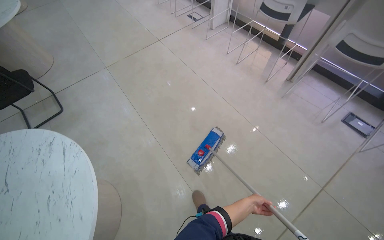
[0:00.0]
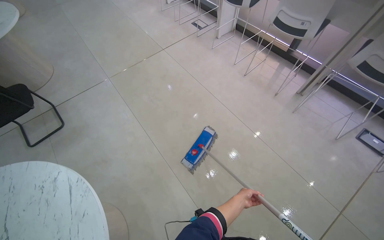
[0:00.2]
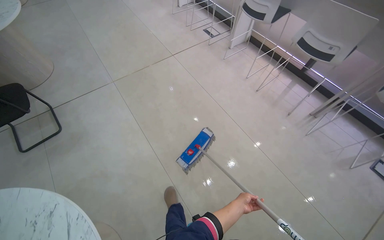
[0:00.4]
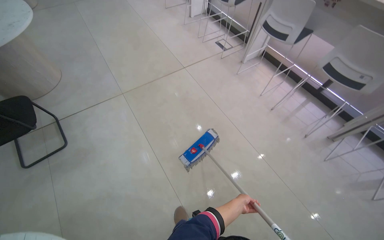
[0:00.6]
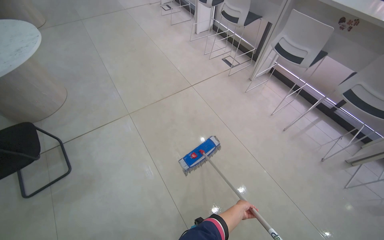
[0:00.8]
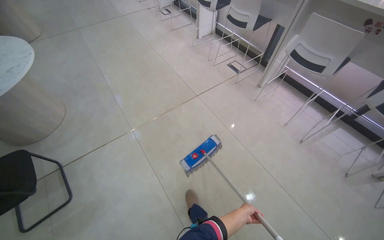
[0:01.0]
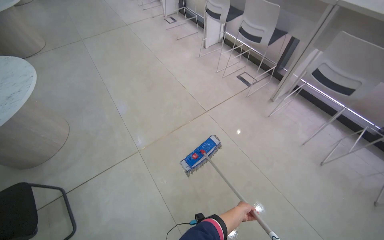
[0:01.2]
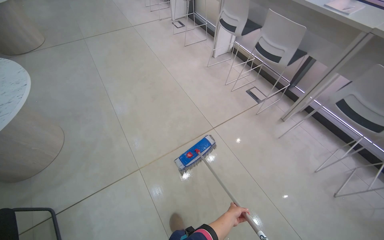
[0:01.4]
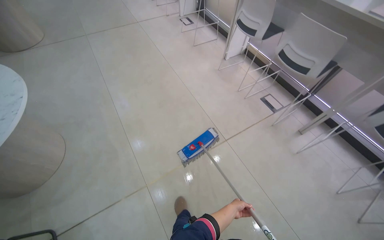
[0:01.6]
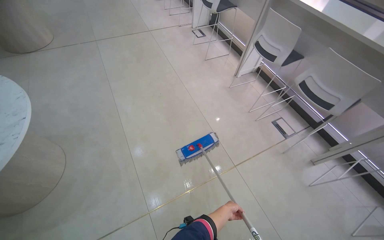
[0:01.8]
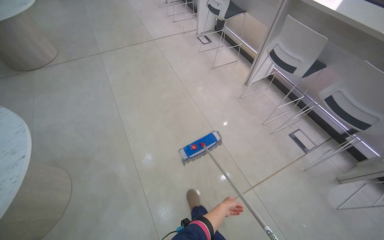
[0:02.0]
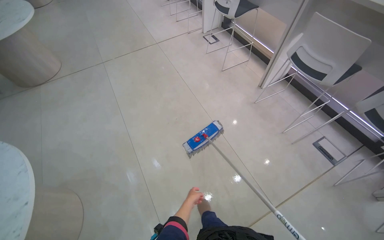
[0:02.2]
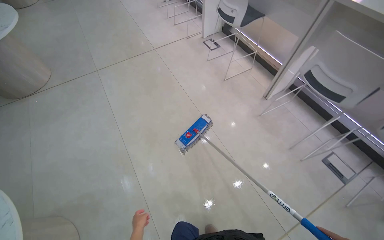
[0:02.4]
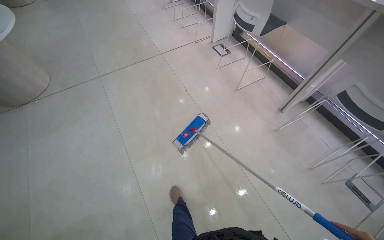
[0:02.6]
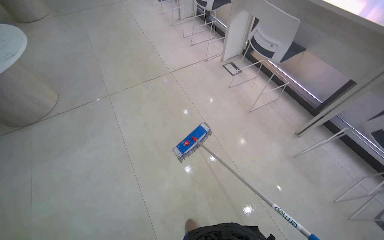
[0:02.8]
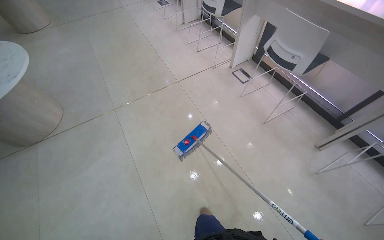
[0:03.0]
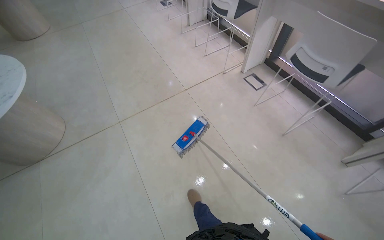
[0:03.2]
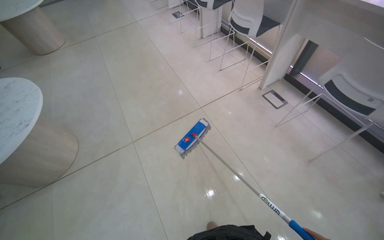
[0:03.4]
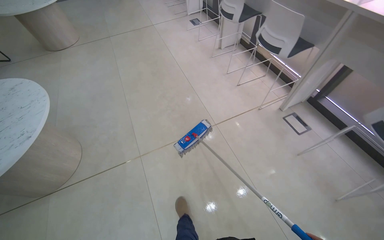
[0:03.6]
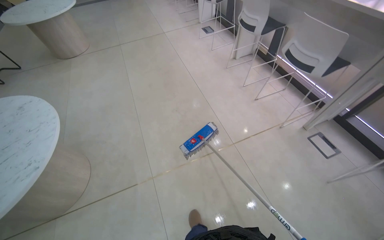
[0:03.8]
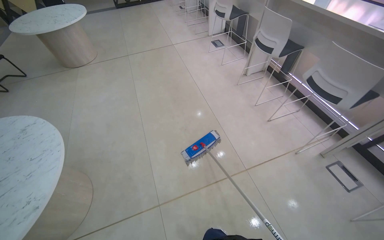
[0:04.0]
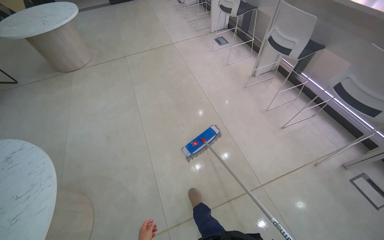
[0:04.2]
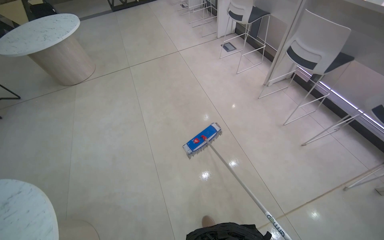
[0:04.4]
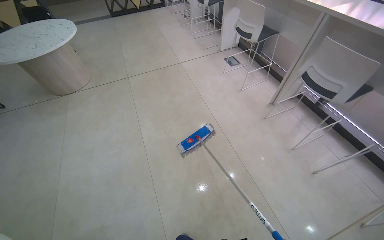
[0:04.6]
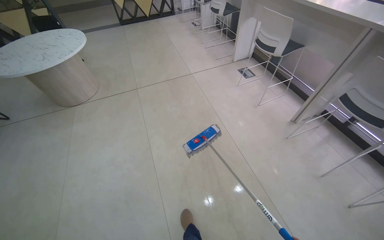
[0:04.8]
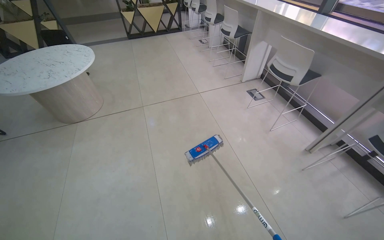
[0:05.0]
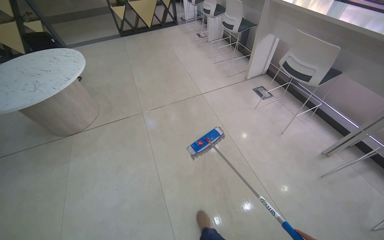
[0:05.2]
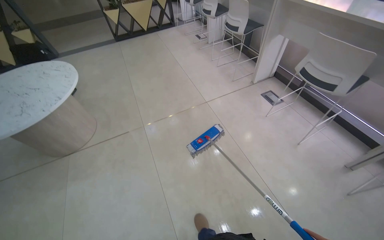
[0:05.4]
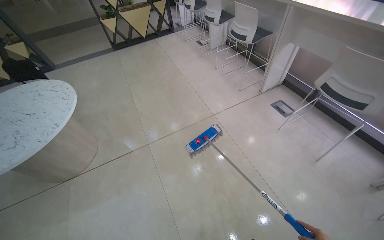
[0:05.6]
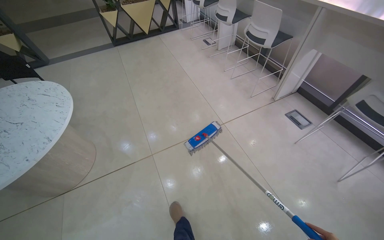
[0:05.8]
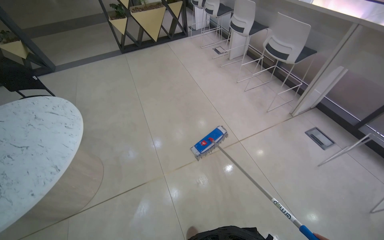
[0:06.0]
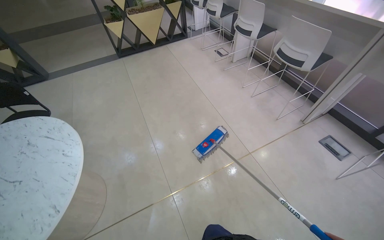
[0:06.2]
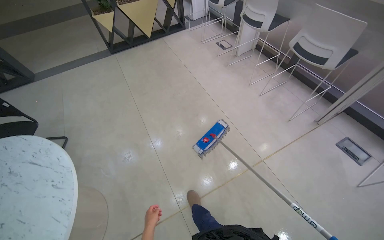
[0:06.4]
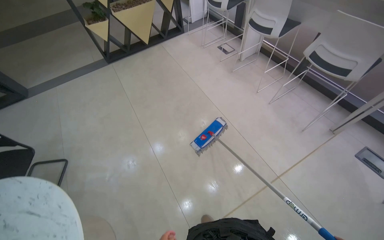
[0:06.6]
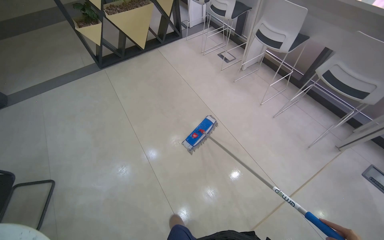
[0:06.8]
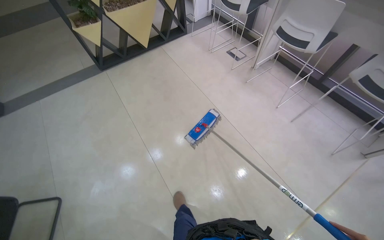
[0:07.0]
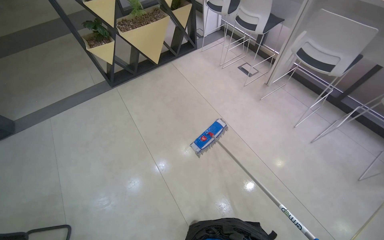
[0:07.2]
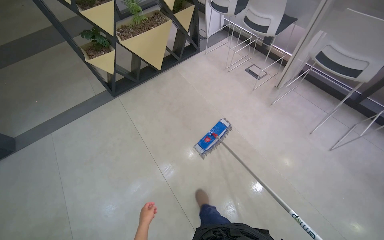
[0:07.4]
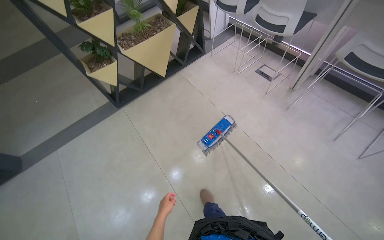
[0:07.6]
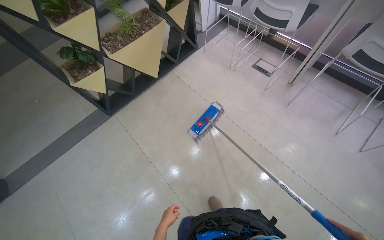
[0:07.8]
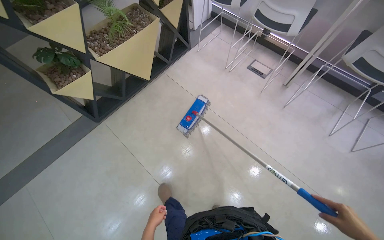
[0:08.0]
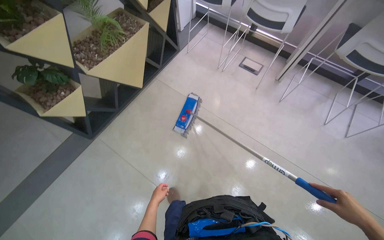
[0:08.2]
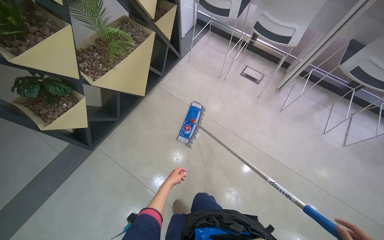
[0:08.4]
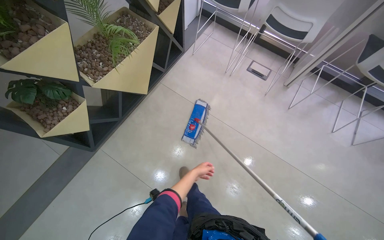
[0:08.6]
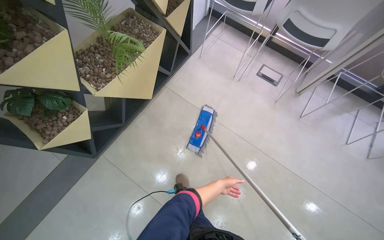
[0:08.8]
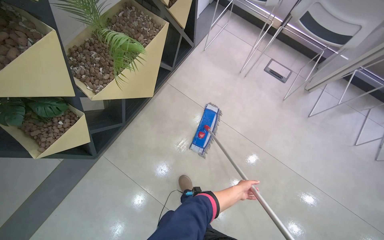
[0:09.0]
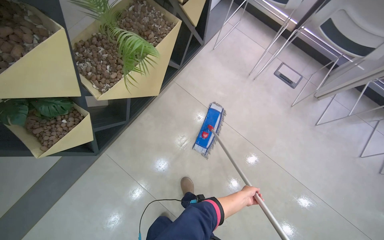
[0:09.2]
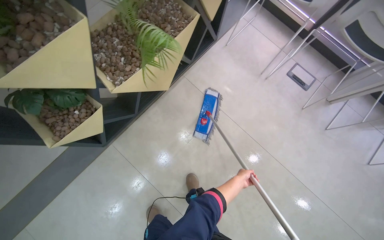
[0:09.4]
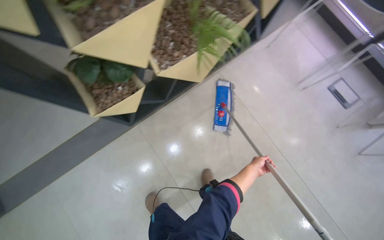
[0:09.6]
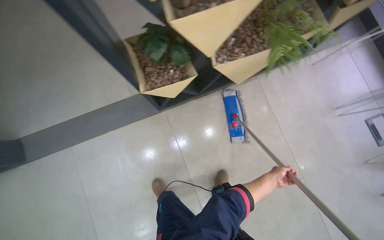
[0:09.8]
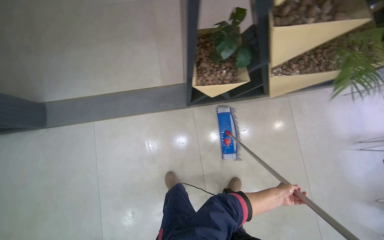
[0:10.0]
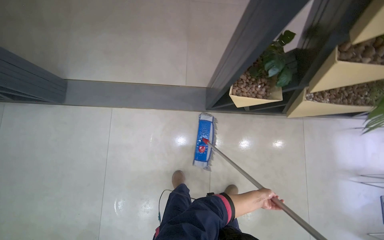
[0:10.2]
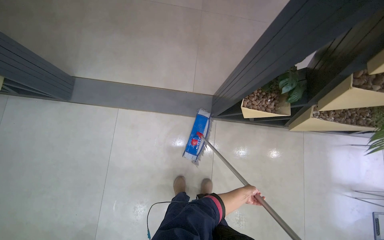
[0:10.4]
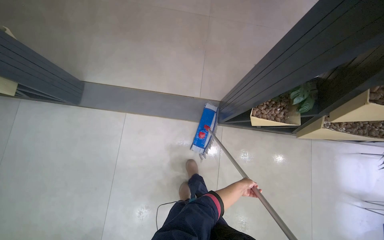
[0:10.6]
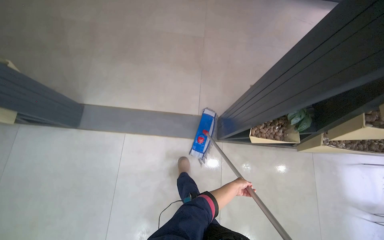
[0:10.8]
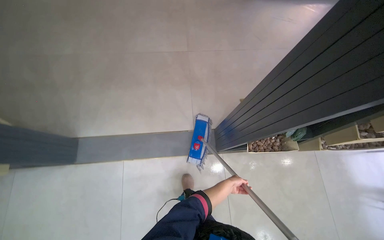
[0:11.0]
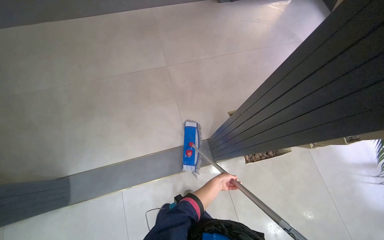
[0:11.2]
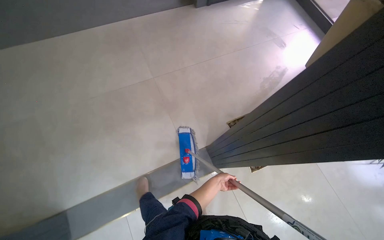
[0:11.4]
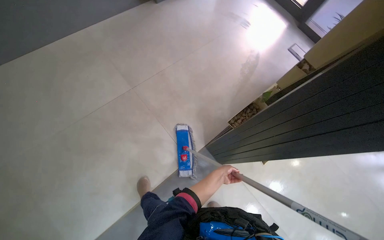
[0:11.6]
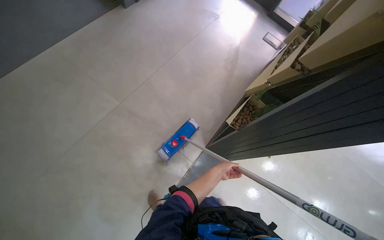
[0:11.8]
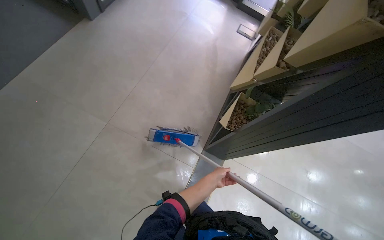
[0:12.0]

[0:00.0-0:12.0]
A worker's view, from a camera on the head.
Job: mopping floor.
The whole recording: Mopping tiled floor. The worker mops the tiled floor, moving chairs to clean underneath them.
0:00.0 to 0:01.6: The camera travels approximately 2 m.
0:01.6 to 0:03.0: The camera is carried some 2 m.
0:03.0 to 0:04.4: The wearer moves approximately 2 m.
0:04.4 to 0:06.0: The camera travels approximately 2 m.
0:06.0 to 0:07.6: The camera is carried roughly 2 m.
0:07.6 to 0:09.0: The camera travels about 1 m. The wearer looks roughly 20 degrees further to the right. The camera pitches downward, by roughly 15 degrees.
0:09.0 to 0:10.4: The head travels approximately 90 cm. Everything in view rotates about 60 degrees clockwise.
0:10.4 to 0:12.0: The left hand goes about 40 cm up the picture and to the left.

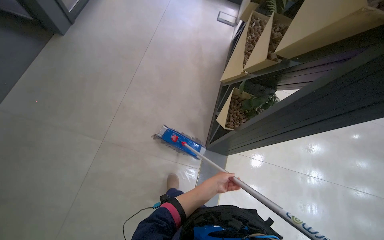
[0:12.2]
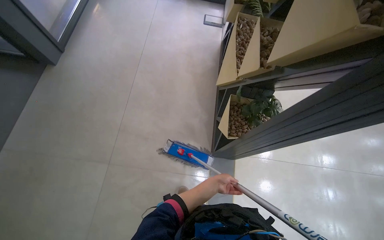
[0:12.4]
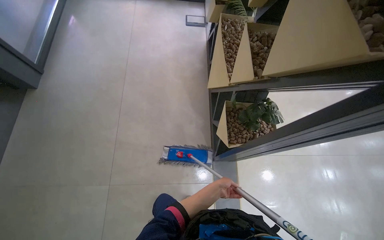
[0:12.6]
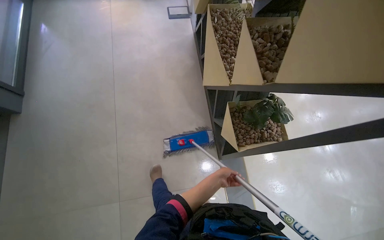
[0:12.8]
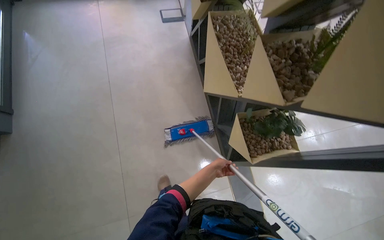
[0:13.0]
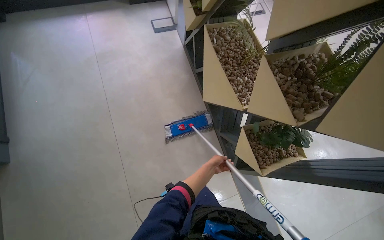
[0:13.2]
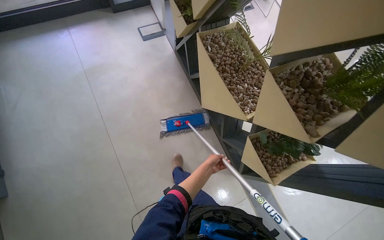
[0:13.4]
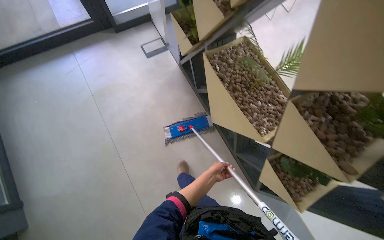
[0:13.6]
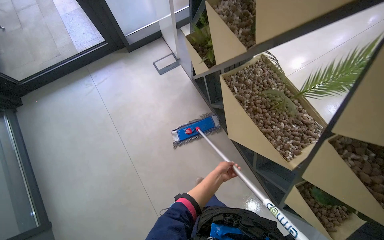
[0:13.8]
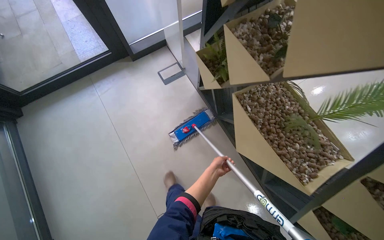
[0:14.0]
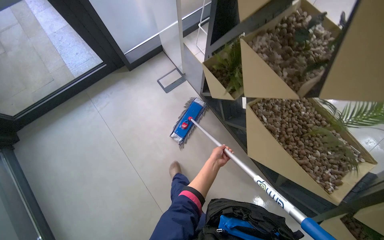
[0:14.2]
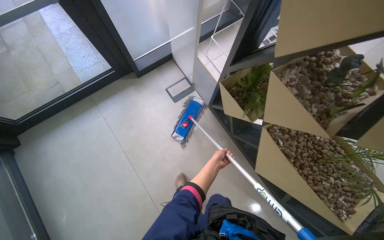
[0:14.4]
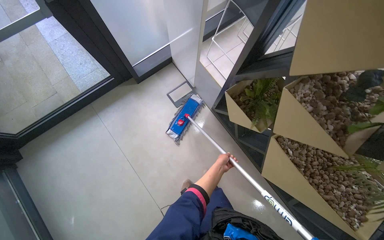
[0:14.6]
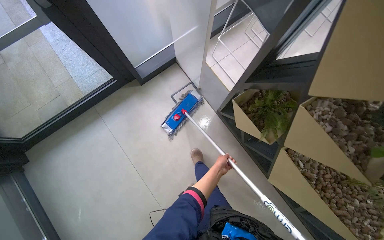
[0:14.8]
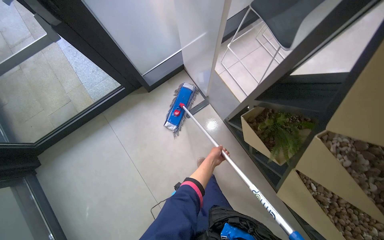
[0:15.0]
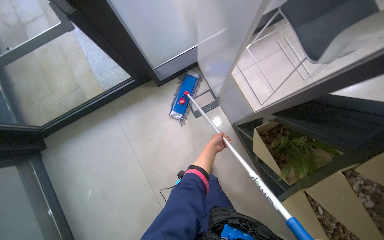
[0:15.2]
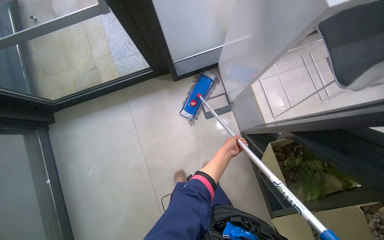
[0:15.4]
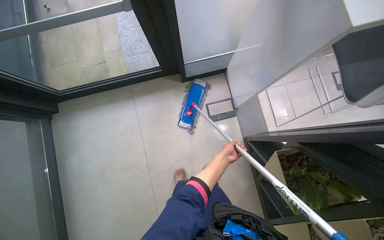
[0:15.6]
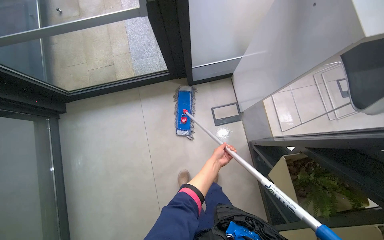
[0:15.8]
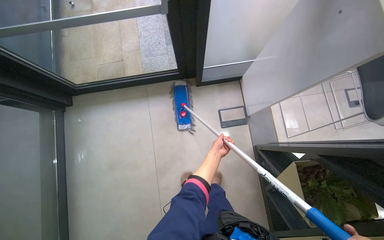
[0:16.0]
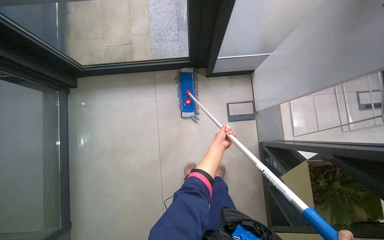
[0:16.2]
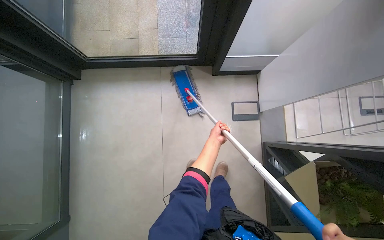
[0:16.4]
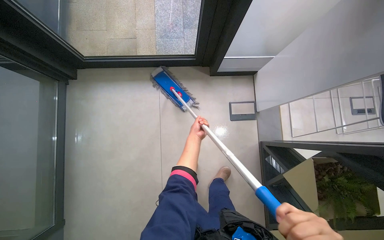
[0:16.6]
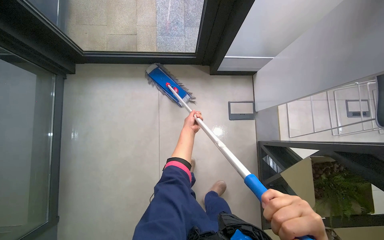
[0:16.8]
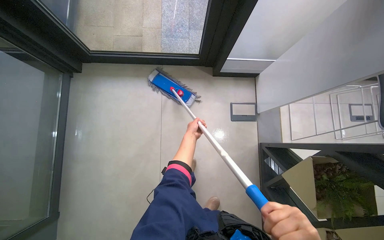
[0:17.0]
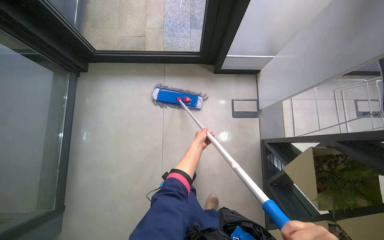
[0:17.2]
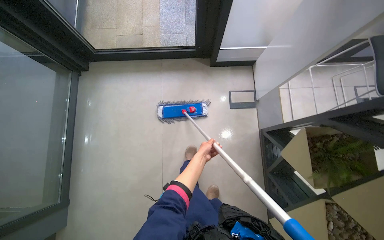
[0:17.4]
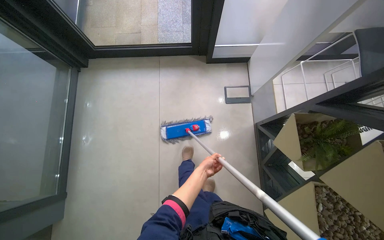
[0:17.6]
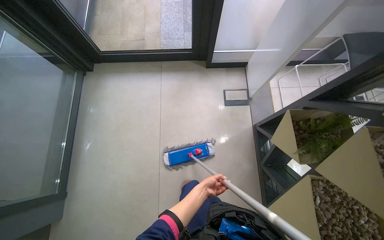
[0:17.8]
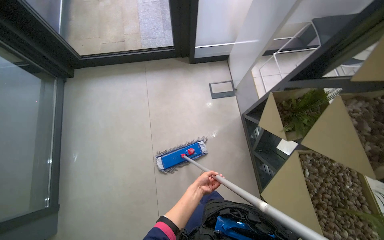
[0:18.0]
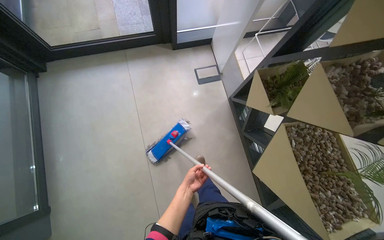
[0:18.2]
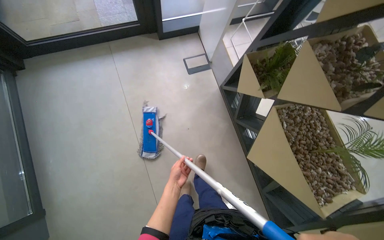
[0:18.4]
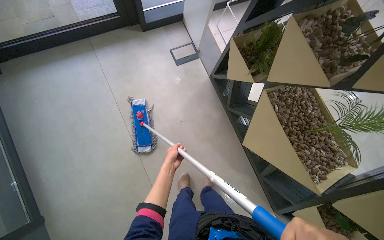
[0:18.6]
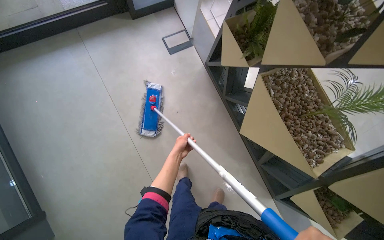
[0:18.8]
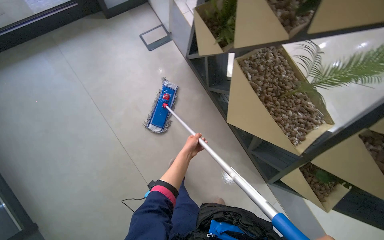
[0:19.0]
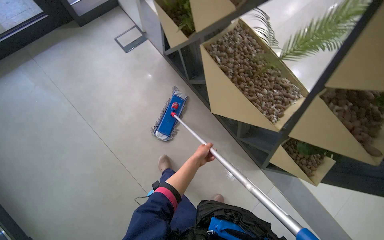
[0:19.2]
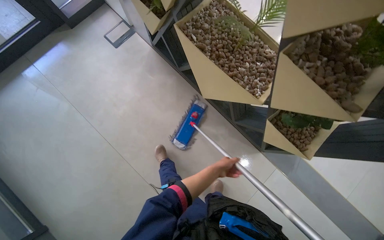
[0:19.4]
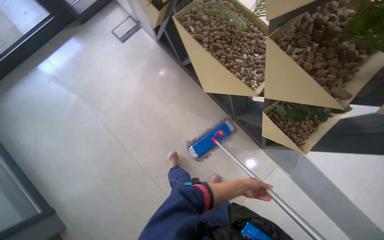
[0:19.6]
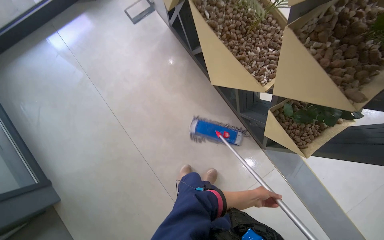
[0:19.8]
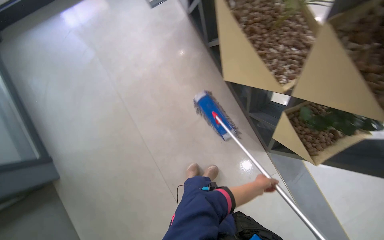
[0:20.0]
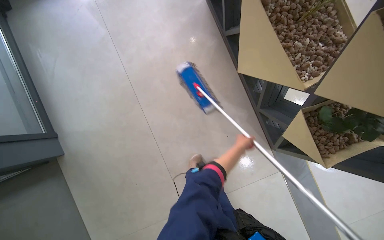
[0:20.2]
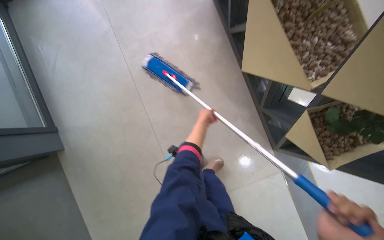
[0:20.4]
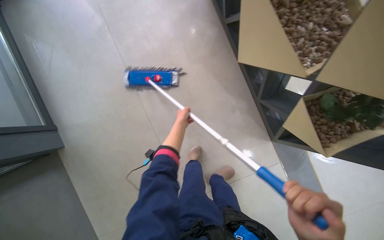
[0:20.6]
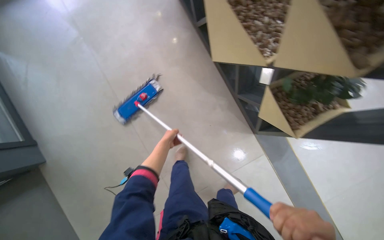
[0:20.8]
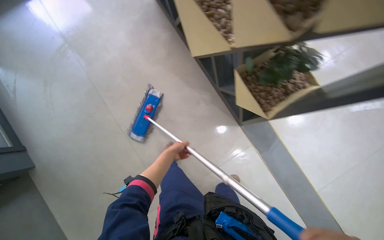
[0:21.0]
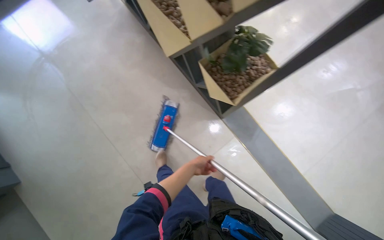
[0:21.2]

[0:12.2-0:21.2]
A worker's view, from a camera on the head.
Job: mopping floor.
The whole recording: Mopping tiled floor. The worker mops the tiled floor, moving chairs to clean underneath them.
0:12.2 to 0:13.8: The wearer moves roughly 1 m. The scene turns some 45 degrees counterclockwise in the picture.
0:13.8 to 0:15.2: The camera is carried roughly 90 cm.
0:15.2 to 0:16.6: The wearer moves to the left, approximately 40 cm. Everything in view rotates about 25 degrees clockwise.
0:16.6 to 0:18.2: The wearer moves about 60 cm.
0:18.2 to 0:19.8: The head travels some 70 cm.
0:19.8 to 0:21.2: The camera travels some 40 cm.
